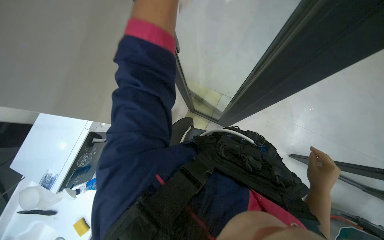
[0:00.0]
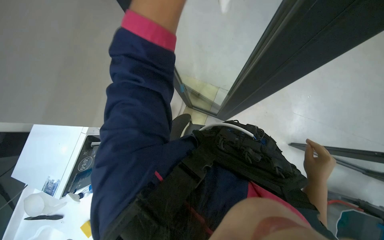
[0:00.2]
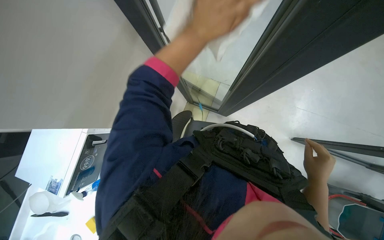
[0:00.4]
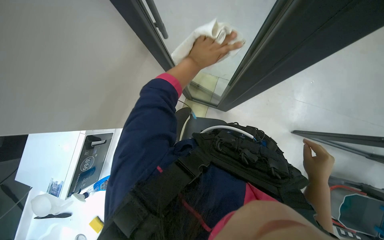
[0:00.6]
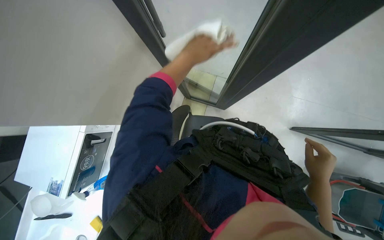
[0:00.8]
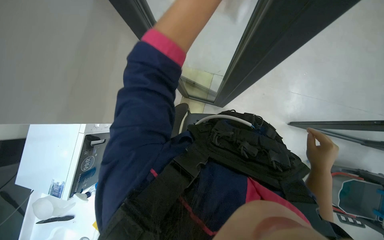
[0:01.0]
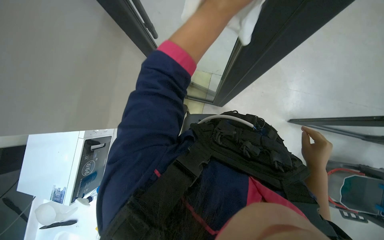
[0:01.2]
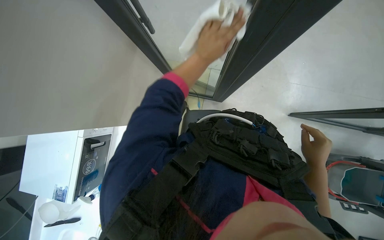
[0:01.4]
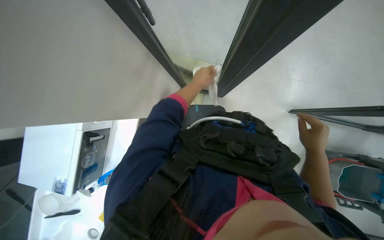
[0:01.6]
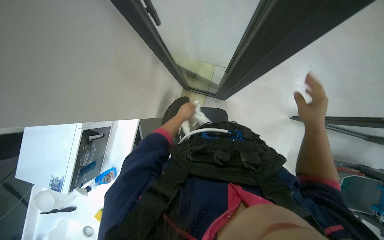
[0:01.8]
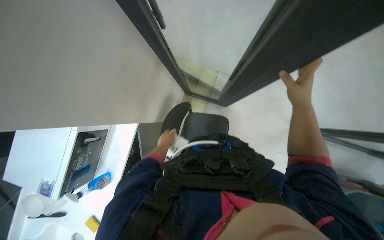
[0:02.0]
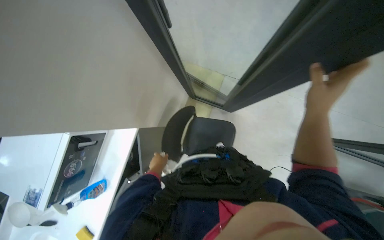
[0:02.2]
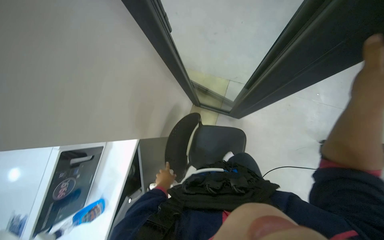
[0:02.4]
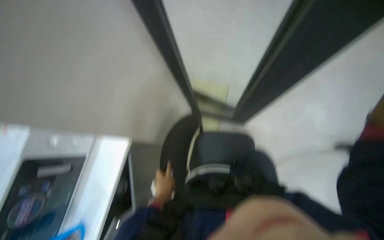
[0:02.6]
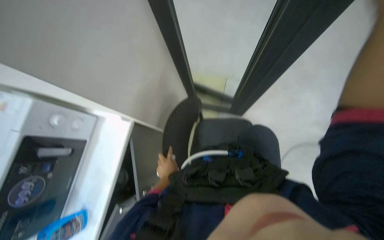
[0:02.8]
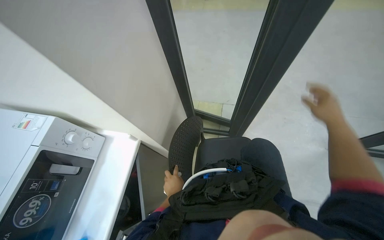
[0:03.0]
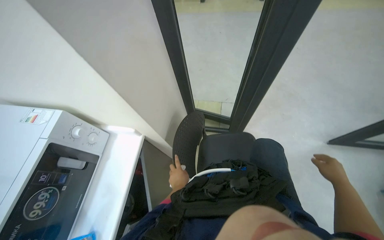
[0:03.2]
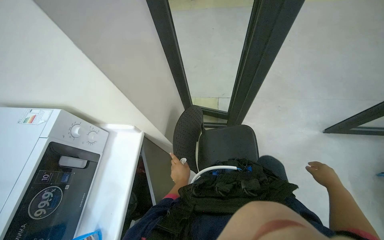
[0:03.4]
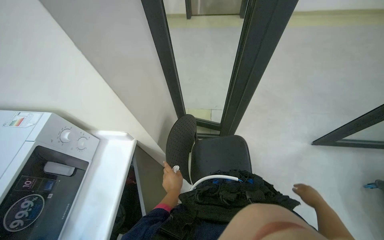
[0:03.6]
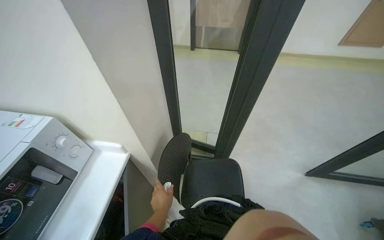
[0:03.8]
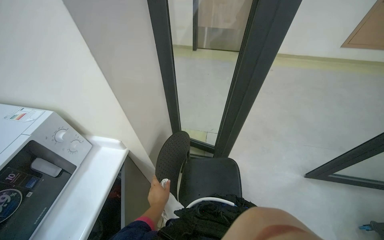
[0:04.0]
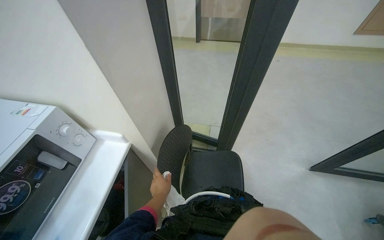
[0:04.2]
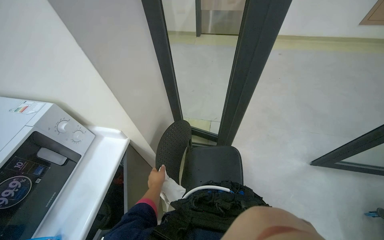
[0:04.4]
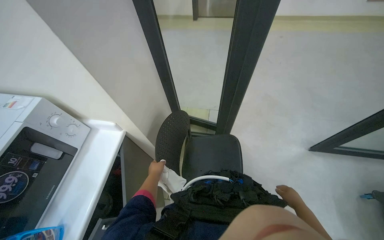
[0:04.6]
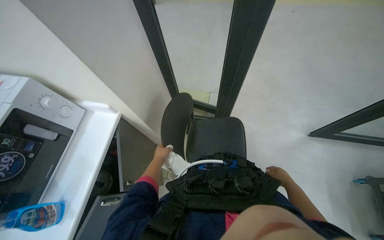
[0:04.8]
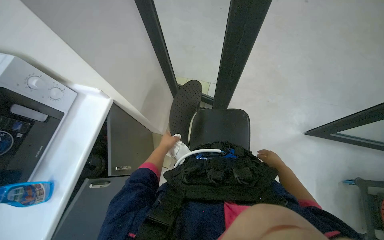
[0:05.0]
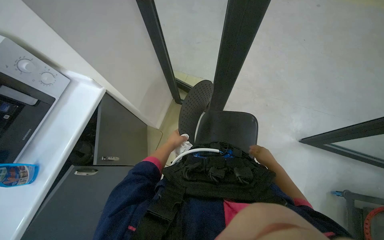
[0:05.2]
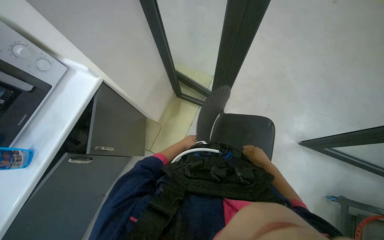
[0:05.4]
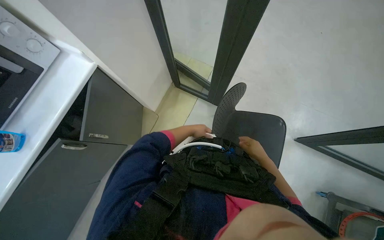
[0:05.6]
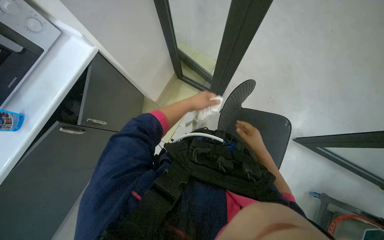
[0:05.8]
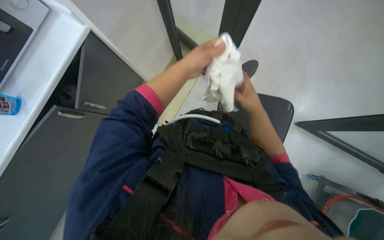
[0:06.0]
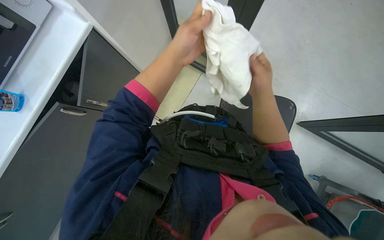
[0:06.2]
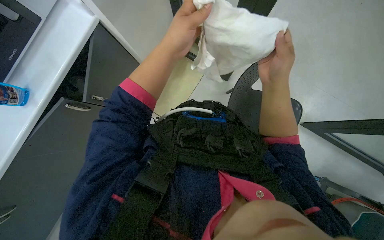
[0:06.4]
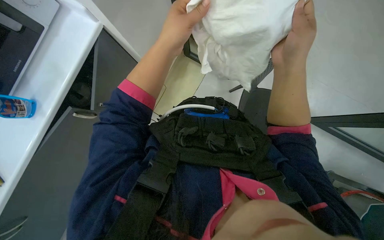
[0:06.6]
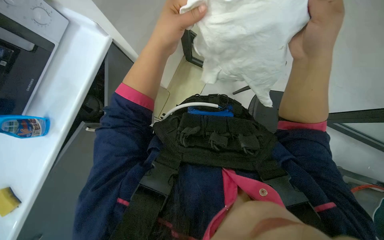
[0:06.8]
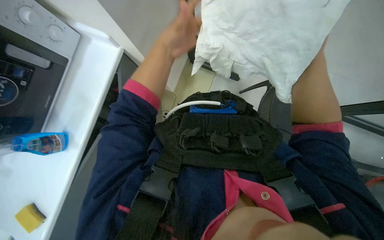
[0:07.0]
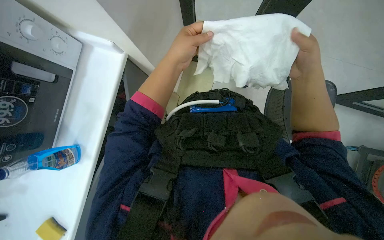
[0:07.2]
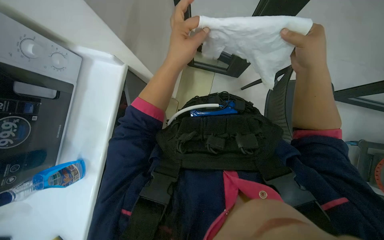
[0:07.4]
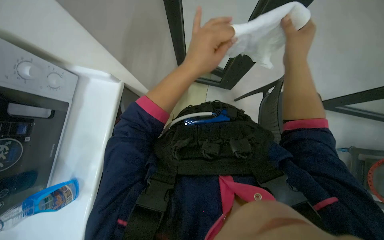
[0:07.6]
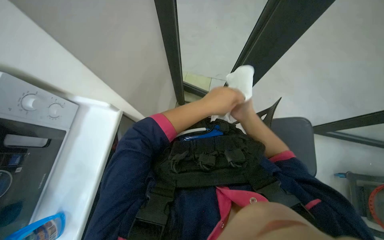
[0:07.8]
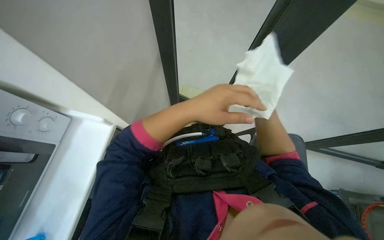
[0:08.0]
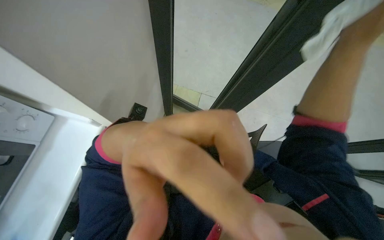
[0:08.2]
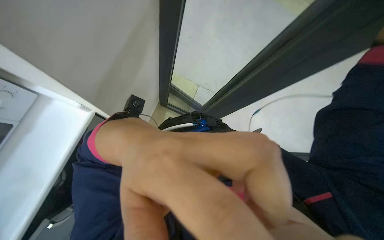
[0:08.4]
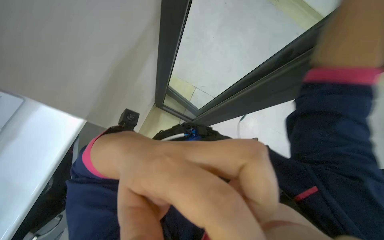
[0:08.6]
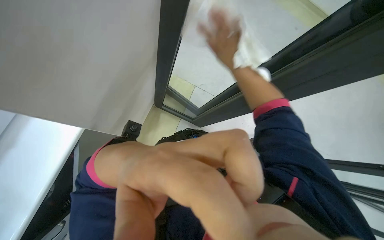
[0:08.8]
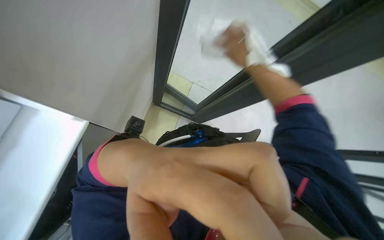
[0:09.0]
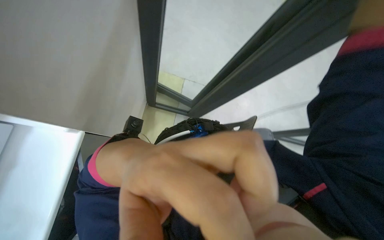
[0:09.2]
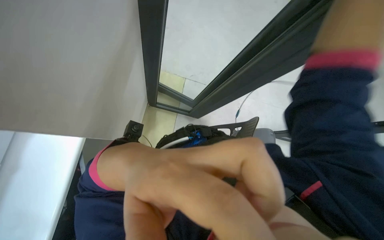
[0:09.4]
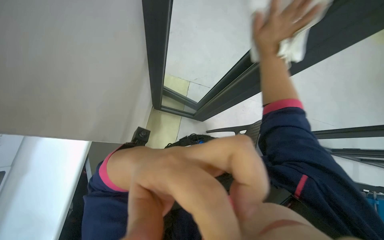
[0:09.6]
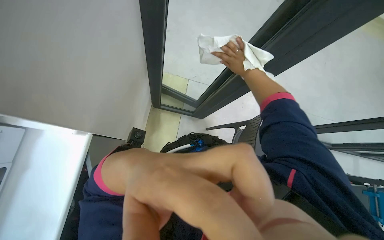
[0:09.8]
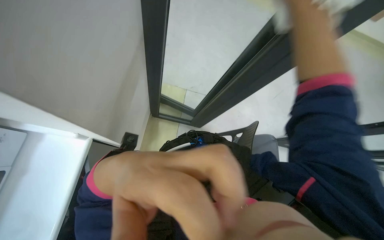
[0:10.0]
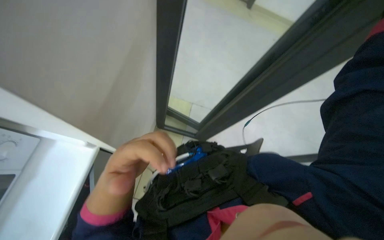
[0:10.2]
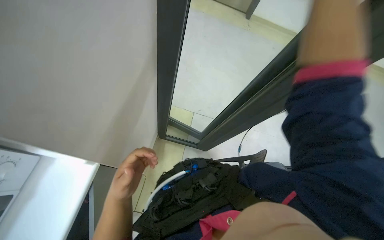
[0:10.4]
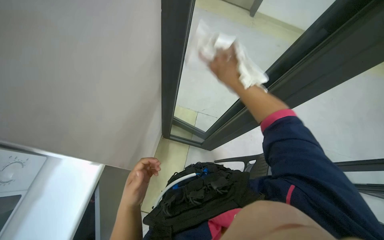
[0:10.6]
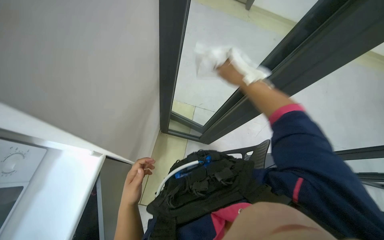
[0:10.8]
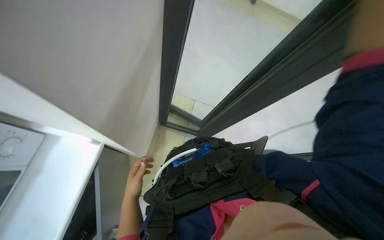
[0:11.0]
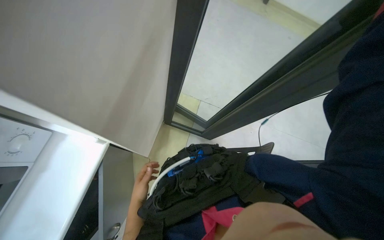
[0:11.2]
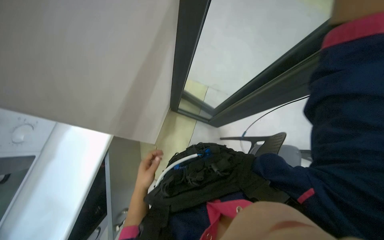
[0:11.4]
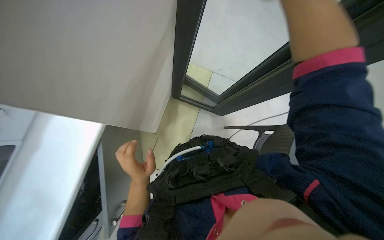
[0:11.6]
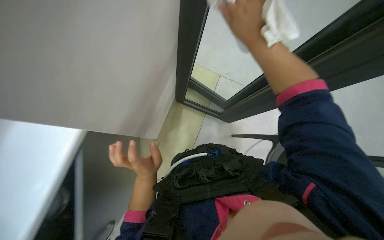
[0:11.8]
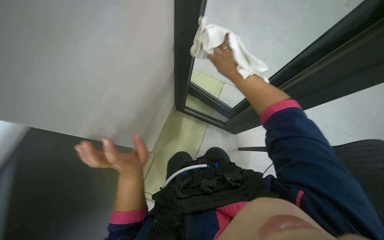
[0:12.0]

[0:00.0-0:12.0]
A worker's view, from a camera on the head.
Job: cleaning windows.
The whole recording: Cleaning glass partition. The worker wrings a cloth, then uses it and a spray bottle to clean the glass partition and nearby chairs.
0:01.6 to 0:03.0: The wearer looks about 20 degrees further upward. The left hand shifts some 60 cm farther from the camera, down the picture and to the left.
0:03.0 to 0:04.4: The right hand heads down the picture, covering about 35 cm.
0:04.4 to 0:06.0: The camera pitches downward, by approximately 30 degrees. The left hand travels to the right and nearer to the camera by some 40 cm. Meanwhile the right hand moves up the picture, some 20 cm.
0:06.0 to 0:07.6: The left hand moves nearer to the camera, roughly 10 cm, while the right hand is displaced nearer to the camera by approximately 15 cm.
0:07.6 to 0:09.0: The left hand goes some 20 cm nearer to the camera and down the picture.
0:10.4 to 0:12.0: The left hand moves about 20 cm farther from the camera and comes back, while the right hand swings nearer and farther, approximately 20 cm each way, with 2 reversals.

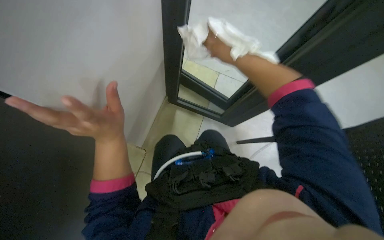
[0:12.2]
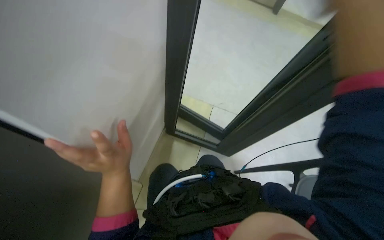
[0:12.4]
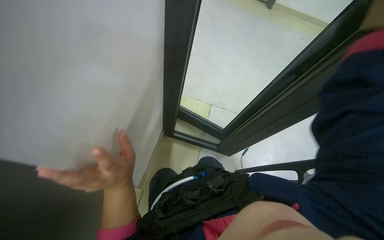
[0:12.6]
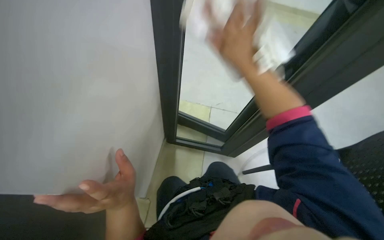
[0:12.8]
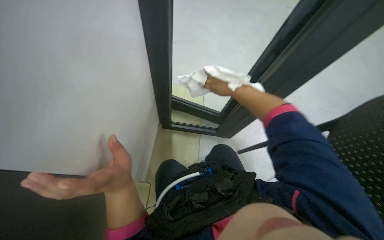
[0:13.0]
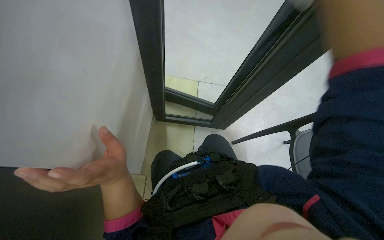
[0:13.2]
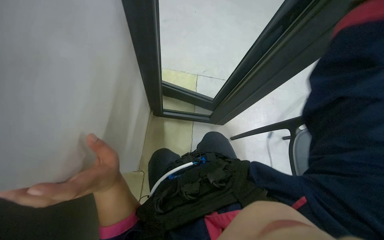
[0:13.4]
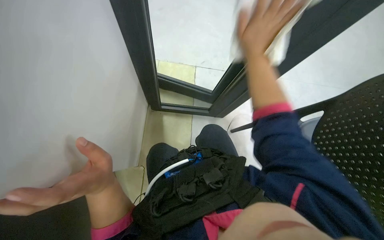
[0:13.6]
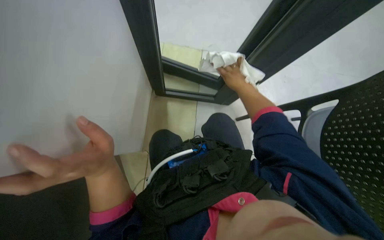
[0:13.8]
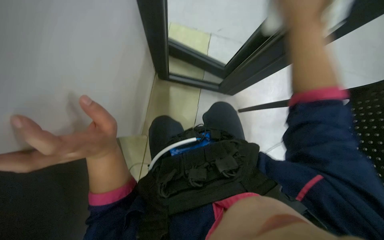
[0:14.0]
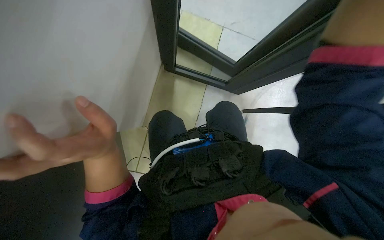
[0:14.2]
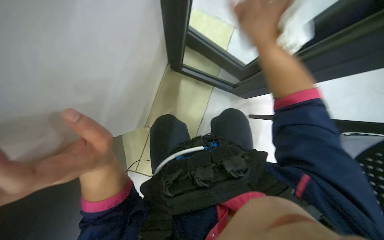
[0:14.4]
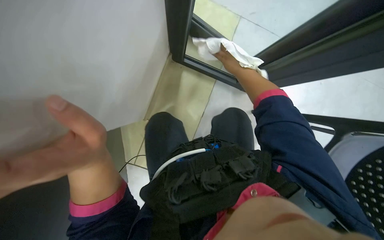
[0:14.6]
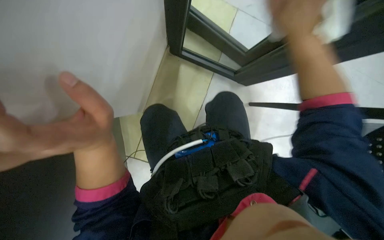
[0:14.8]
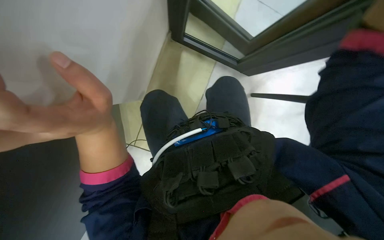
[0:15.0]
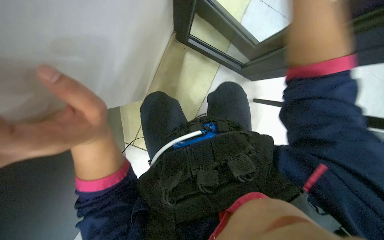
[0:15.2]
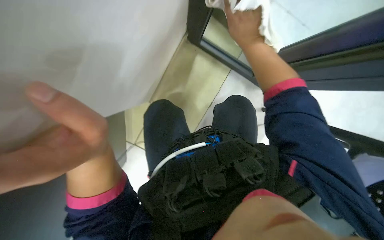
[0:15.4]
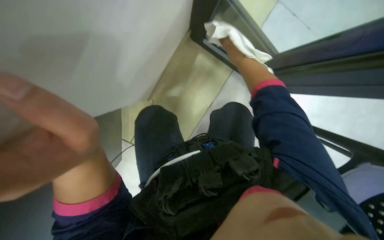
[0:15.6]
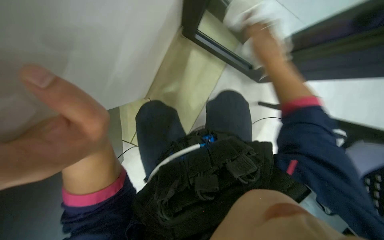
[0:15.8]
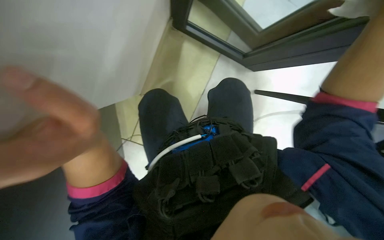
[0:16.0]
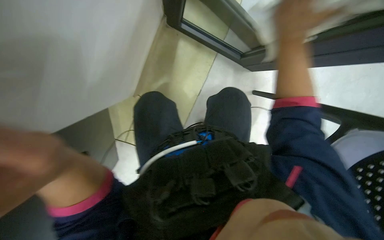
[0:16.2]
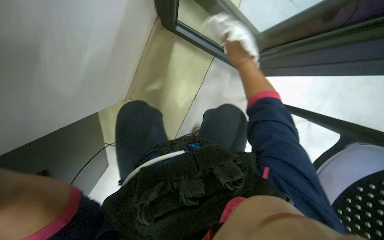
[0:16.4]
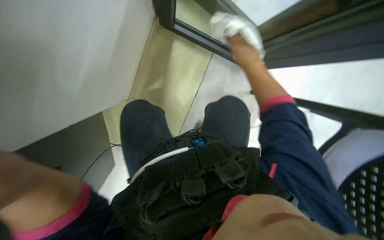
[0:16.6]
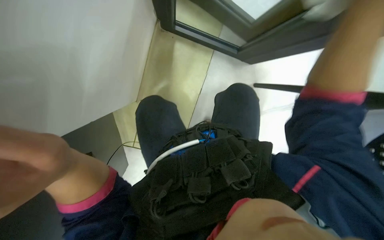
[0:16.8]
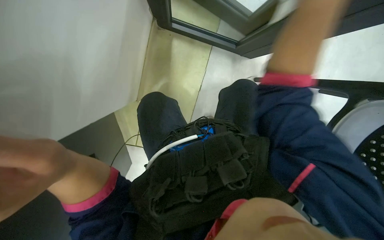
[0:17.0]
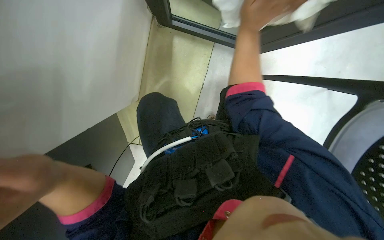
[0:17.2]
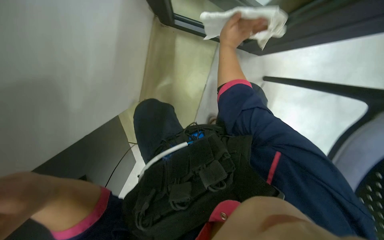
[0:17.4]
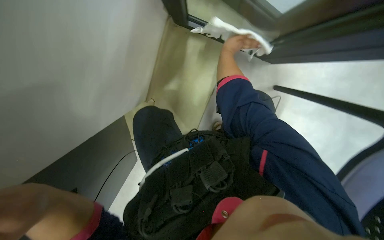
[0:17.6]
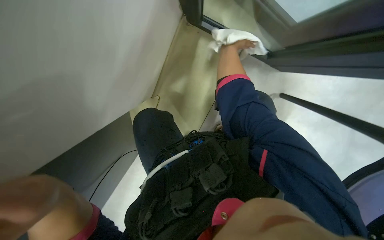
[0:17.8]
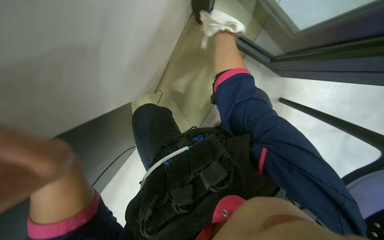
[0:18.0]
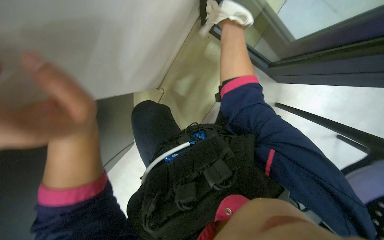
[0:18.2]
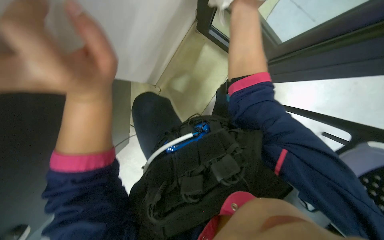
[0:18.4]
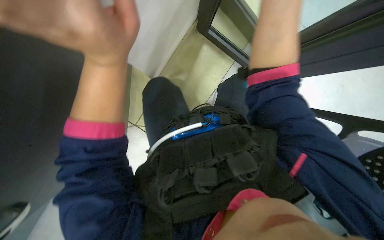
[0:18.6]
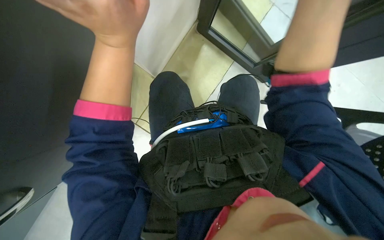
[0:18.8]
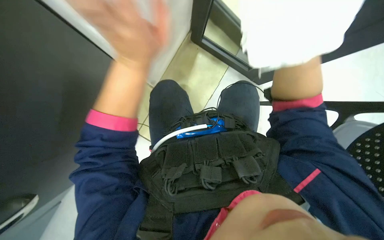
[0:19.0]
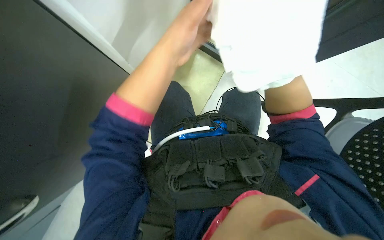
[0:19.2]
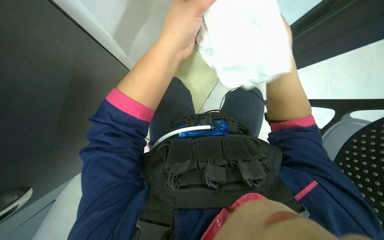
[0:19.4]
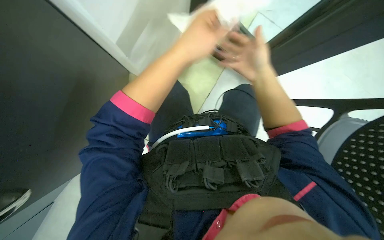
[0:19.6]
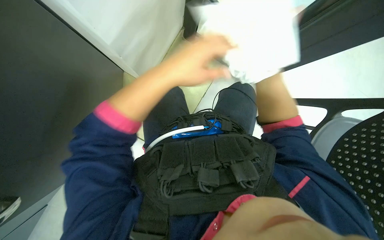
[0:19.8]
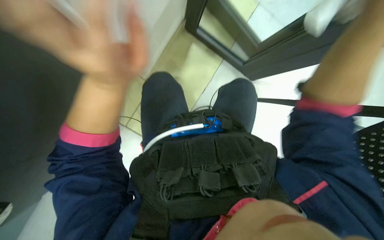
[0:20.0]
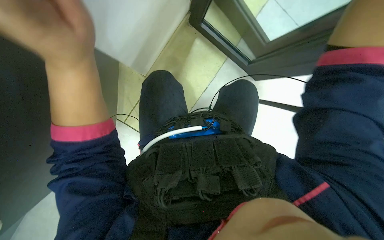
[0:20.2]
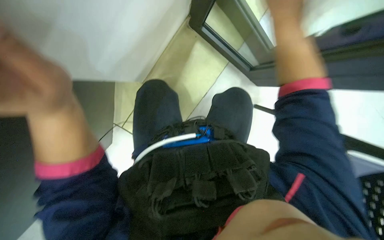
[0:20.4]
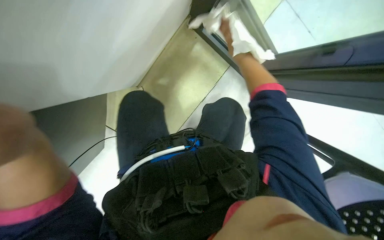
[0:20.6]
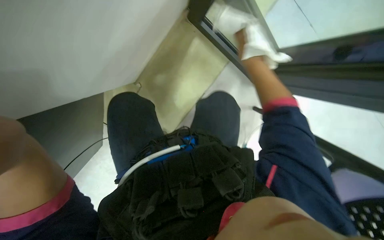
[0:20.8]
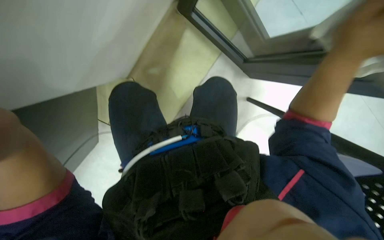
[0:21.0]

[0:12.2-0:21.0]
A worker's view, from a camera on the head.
Job: cleaning windows.
The whole recording: Cleaning glass partition. The worker wrings a cloth, then uses it and a spray bottle to clean the glass partition and nearby chairs.
0:12.2 to 0:13.6: The left hand moves down the picture, roughly 10 cm.
0:13.6 to 0:15.2: The camera pitches downward, by about 20 degrees. The right hand moves nearer and farther over some 15 cm, changing direction 3 times.
0:15.2 to 0:16.6: The right hand swings nearer and farther, approximately 20 cm each way, with 2 reversals.
0:18.0 to 0:19.6: The wearer looks roughly 25 degrees further to the left.
